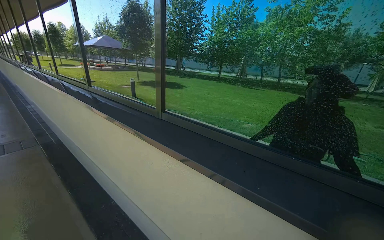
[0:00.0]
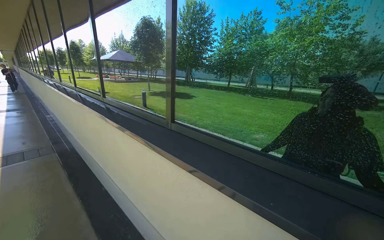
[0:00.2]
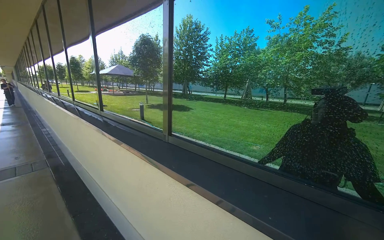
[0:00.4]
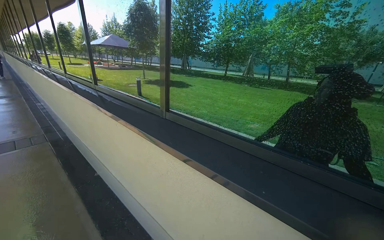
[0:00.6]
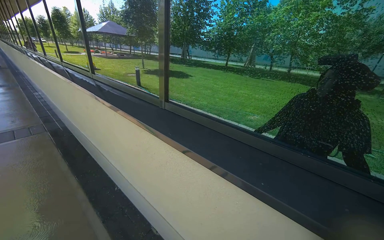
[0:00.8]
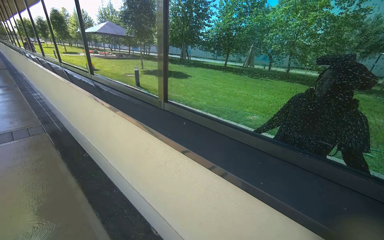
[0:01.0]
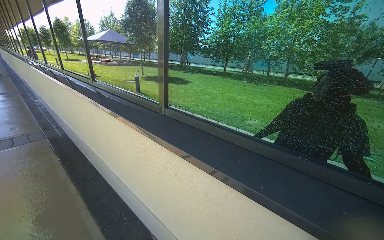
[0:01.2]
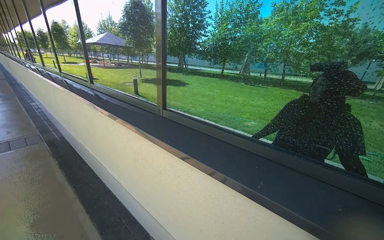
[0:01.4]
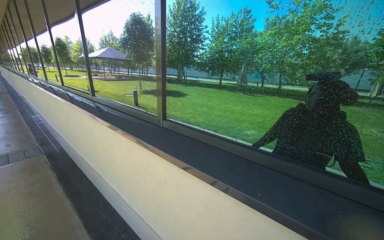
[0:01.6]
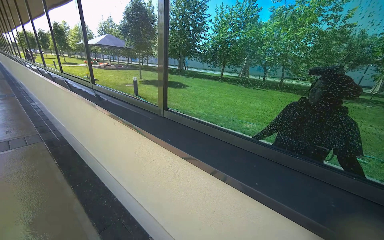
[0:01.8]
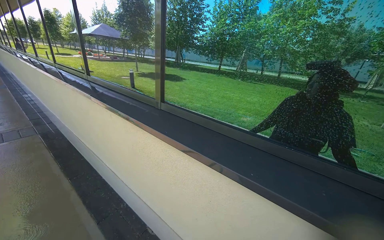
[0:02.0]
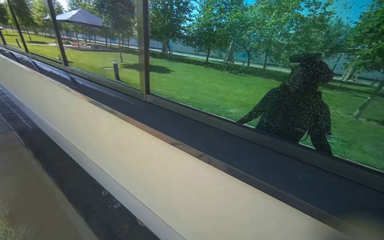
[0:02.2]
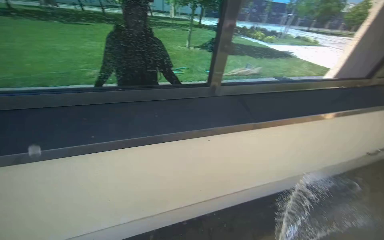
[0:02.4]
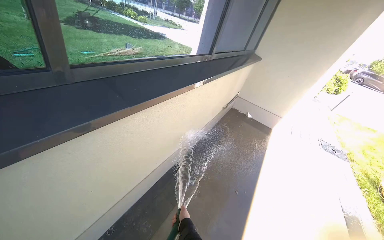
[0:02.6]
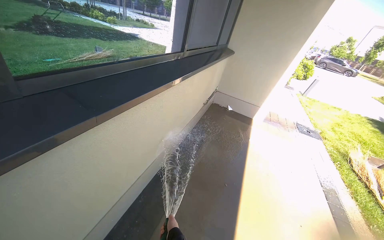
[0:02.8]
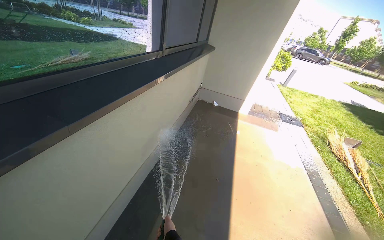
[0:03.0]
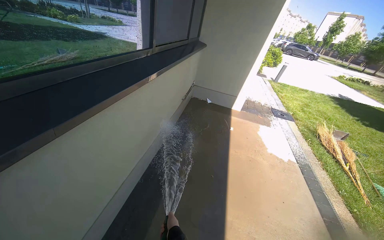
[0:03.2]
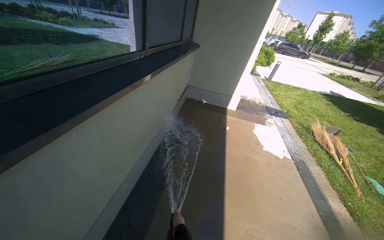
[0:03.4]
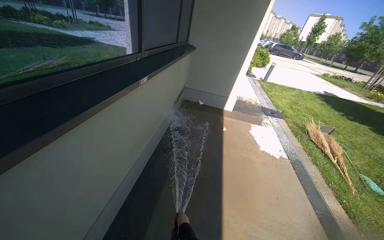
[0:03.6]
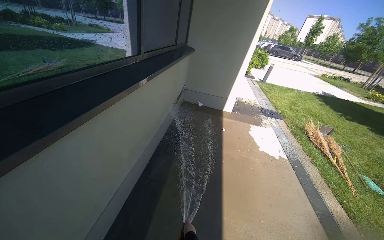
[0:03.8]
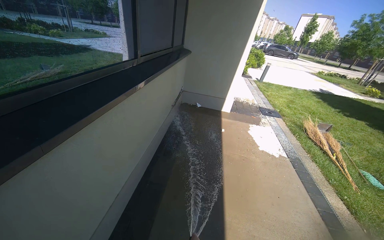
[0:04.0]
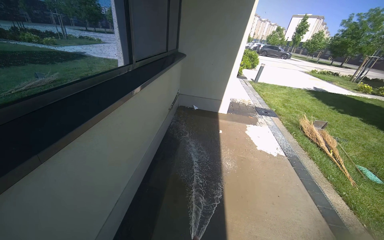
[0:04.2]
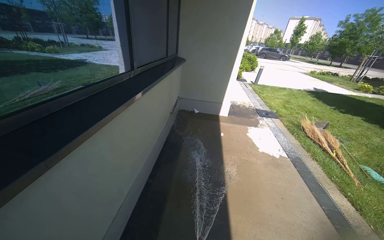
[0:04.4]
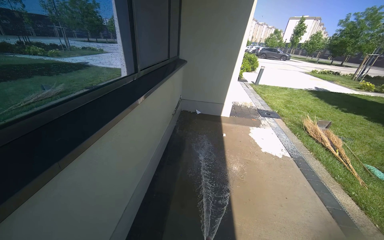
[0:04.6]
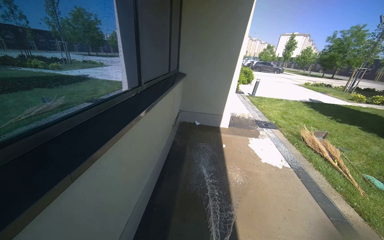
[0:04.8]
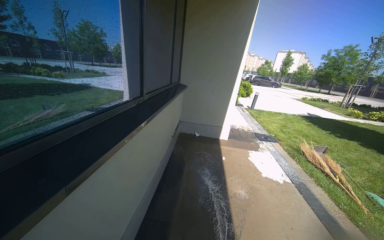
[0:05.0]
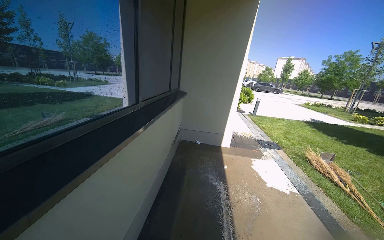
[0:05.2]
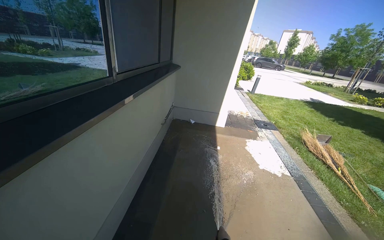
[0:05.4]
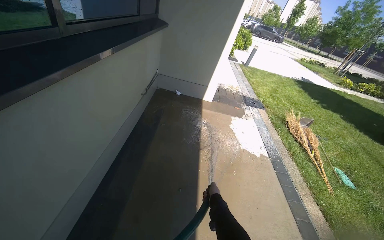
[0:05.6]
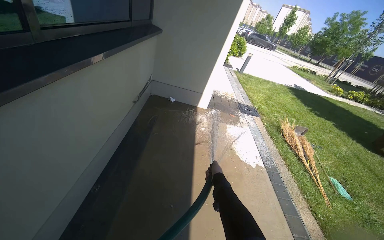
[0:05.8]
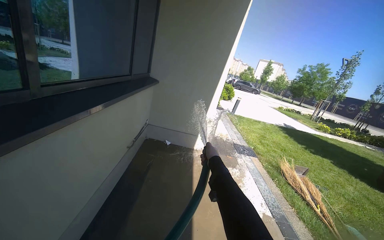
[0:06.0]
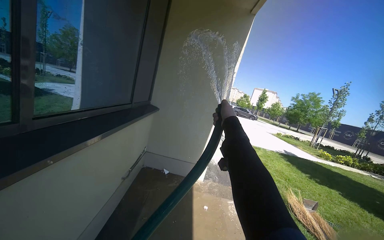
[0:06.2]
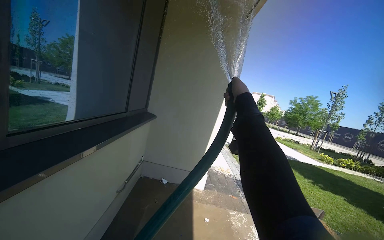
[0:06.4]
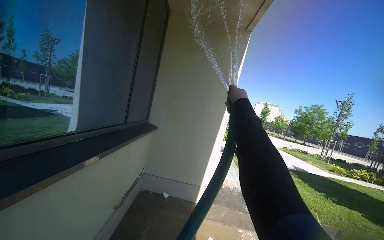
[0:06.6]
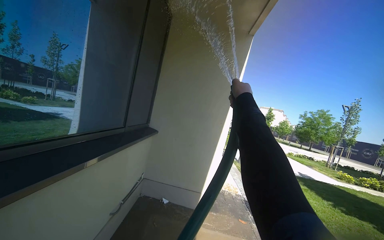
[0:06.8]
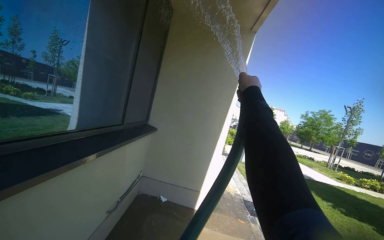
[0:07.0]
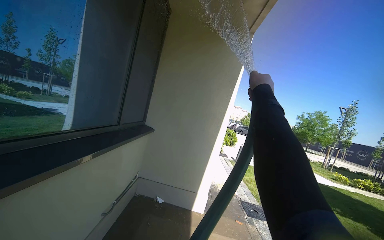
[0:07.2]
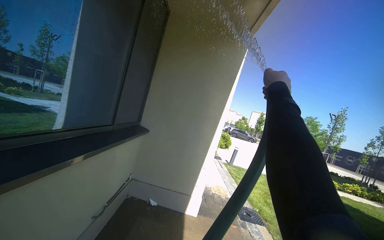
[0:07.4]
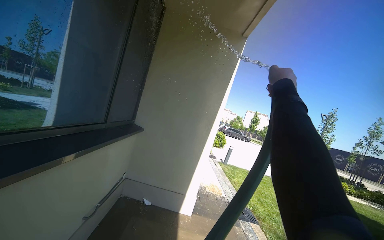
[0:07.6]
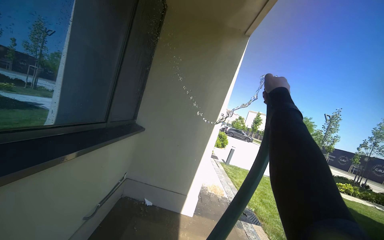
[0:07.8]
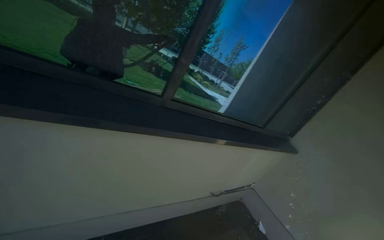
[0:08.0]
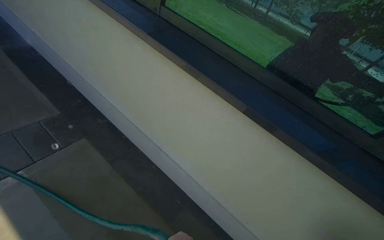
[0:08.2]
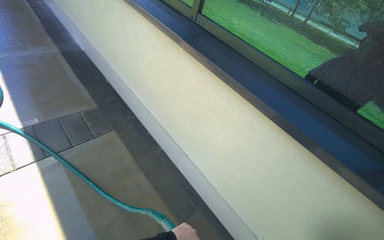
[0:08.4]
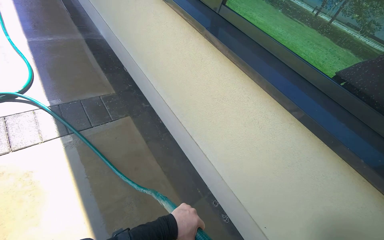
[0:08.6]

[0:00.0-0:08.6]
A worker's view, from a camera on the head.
Job: wiping surfaces.
The whole recording: Spraying water on sidewalk. The worker sprays water onto the sidewalk with a hose.
0:04.4 to 0:05.8: The head travels about 60 cm.
0:05.8 to 0:07.2: The camera pitches upward, by roughly 30 degrees.
0:07.2 to 0:08.6: The head turns to the left by approximately 50 degrees.

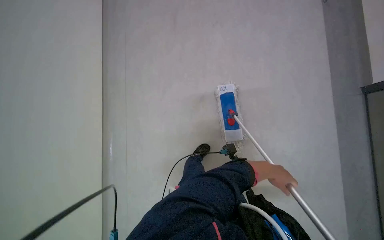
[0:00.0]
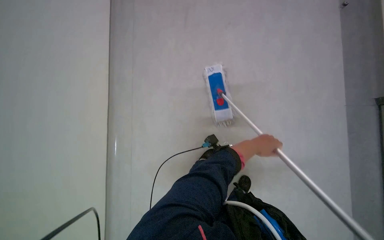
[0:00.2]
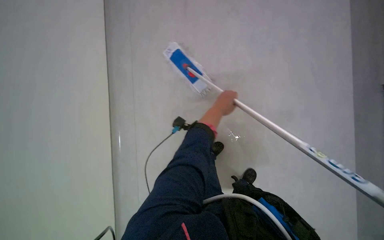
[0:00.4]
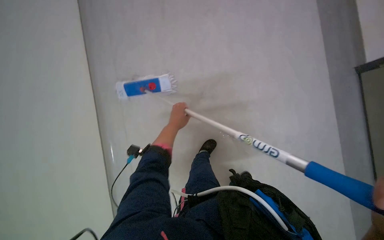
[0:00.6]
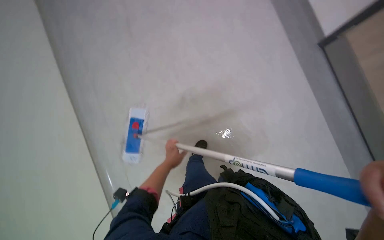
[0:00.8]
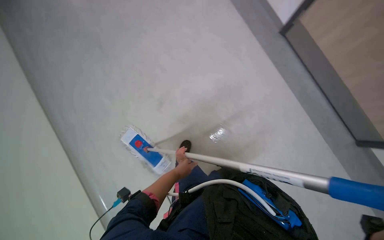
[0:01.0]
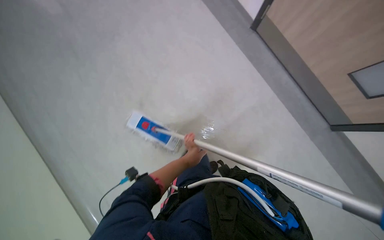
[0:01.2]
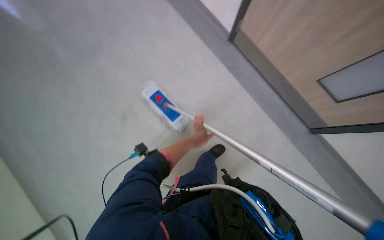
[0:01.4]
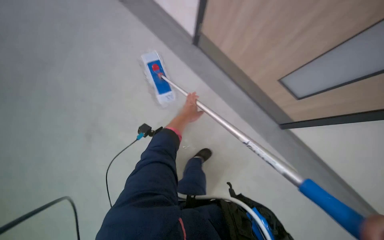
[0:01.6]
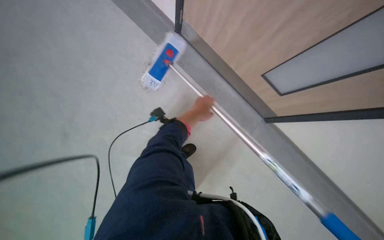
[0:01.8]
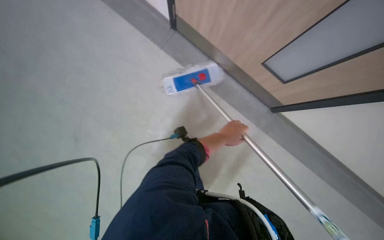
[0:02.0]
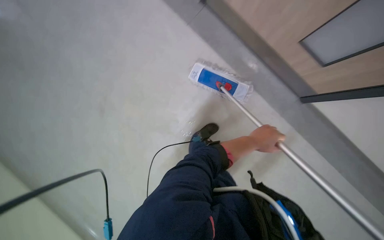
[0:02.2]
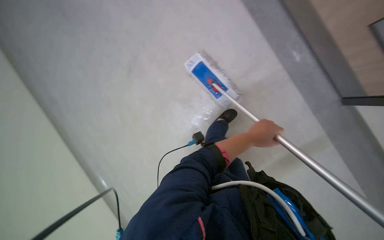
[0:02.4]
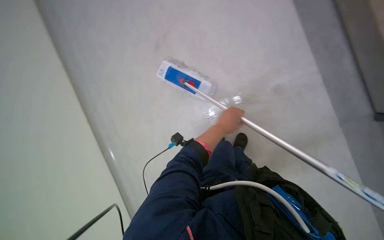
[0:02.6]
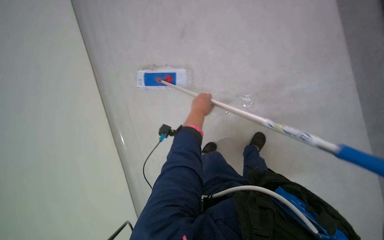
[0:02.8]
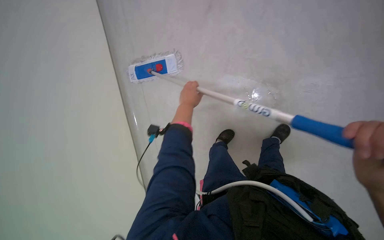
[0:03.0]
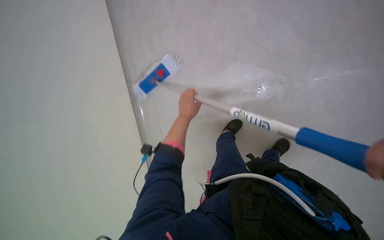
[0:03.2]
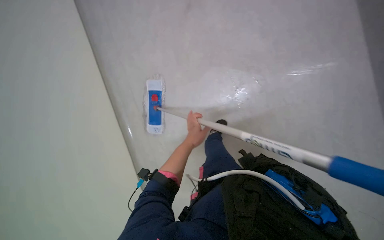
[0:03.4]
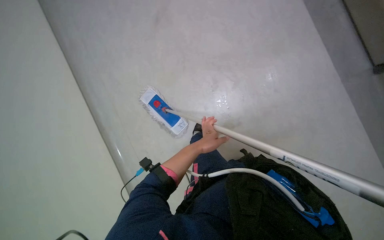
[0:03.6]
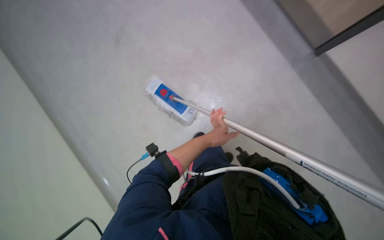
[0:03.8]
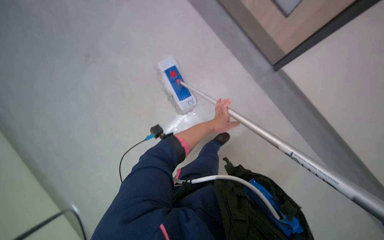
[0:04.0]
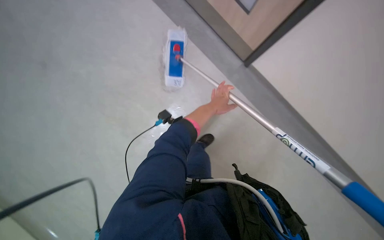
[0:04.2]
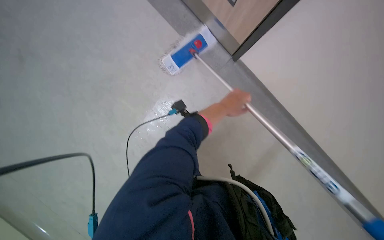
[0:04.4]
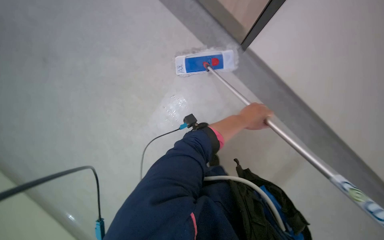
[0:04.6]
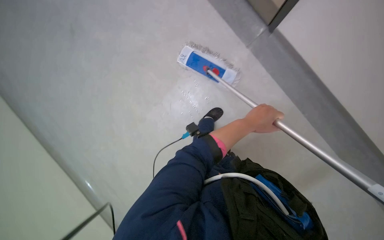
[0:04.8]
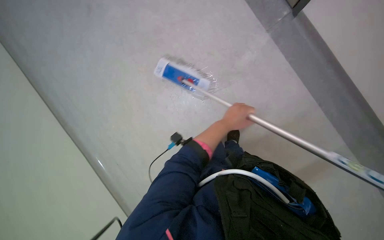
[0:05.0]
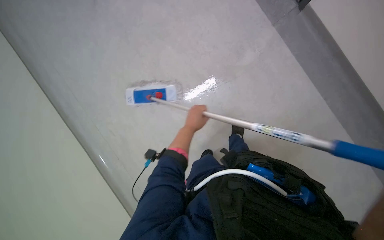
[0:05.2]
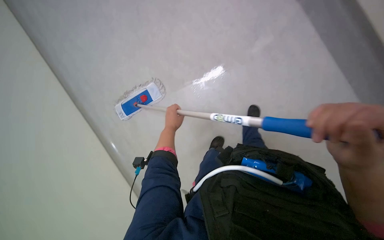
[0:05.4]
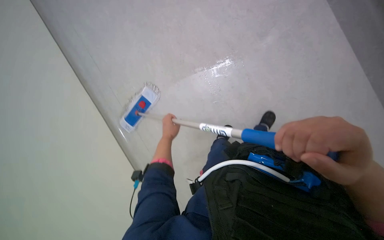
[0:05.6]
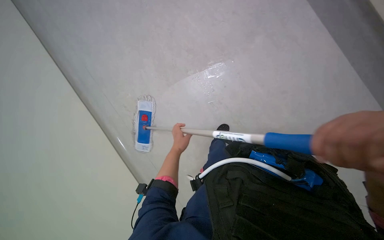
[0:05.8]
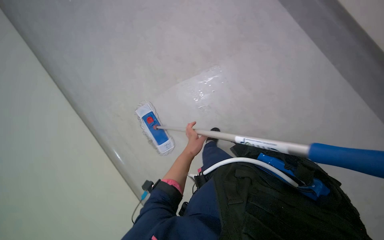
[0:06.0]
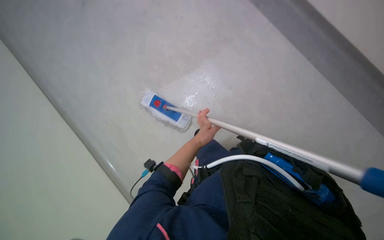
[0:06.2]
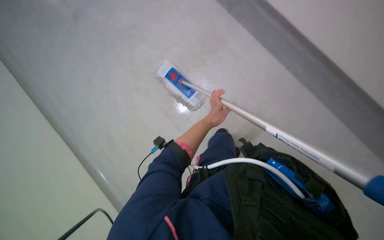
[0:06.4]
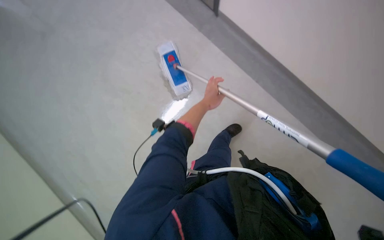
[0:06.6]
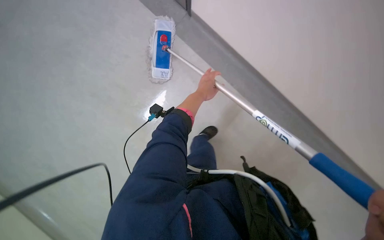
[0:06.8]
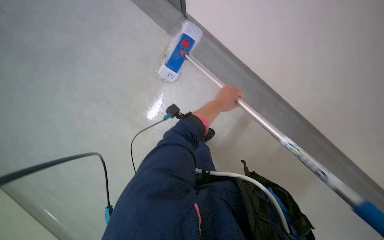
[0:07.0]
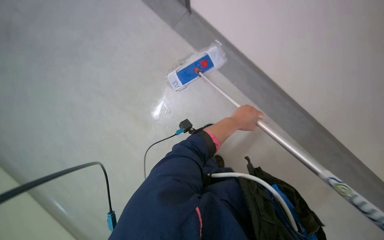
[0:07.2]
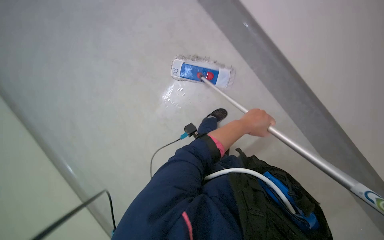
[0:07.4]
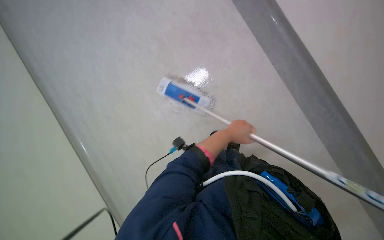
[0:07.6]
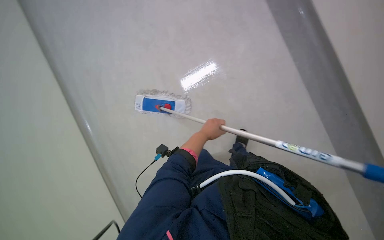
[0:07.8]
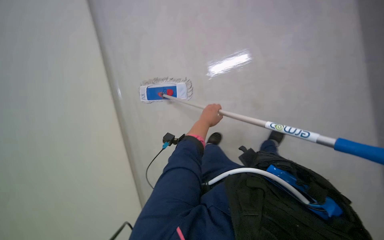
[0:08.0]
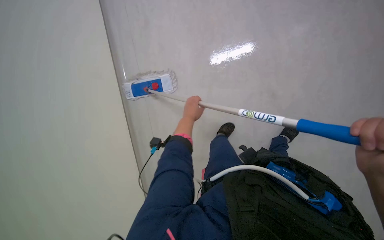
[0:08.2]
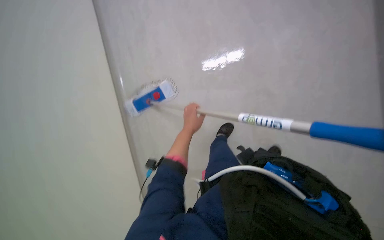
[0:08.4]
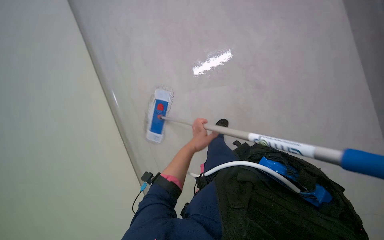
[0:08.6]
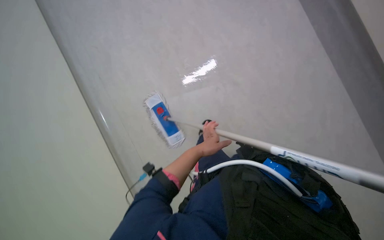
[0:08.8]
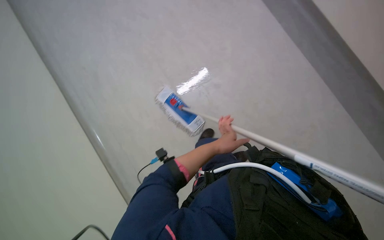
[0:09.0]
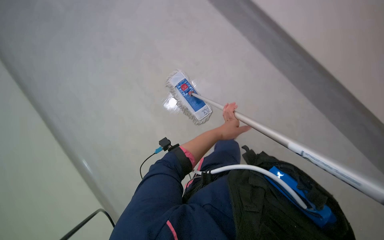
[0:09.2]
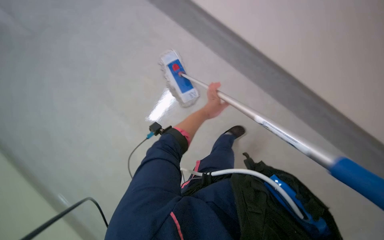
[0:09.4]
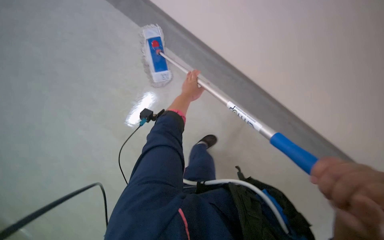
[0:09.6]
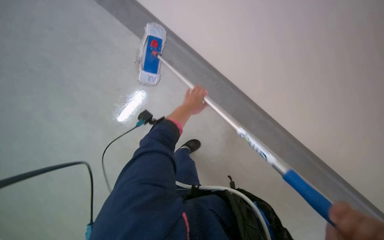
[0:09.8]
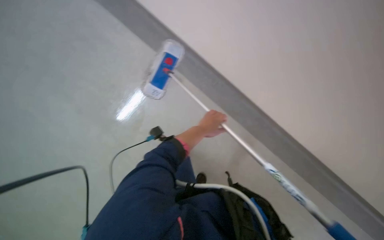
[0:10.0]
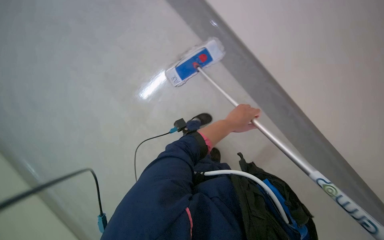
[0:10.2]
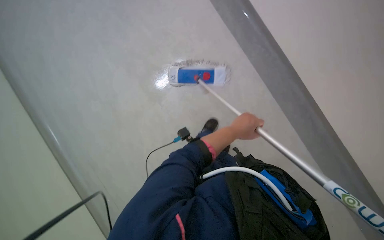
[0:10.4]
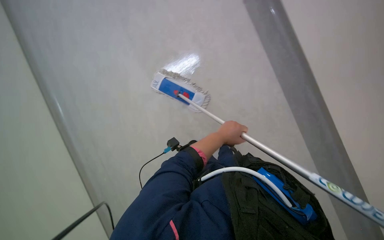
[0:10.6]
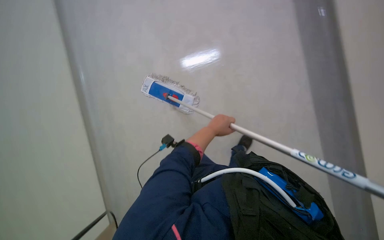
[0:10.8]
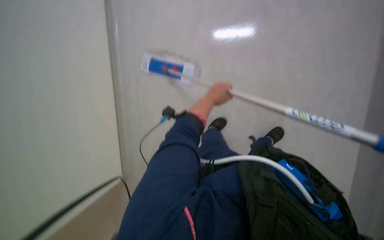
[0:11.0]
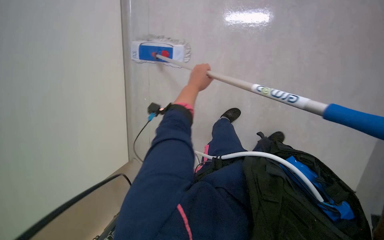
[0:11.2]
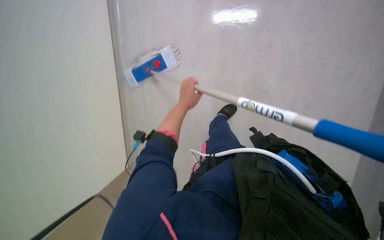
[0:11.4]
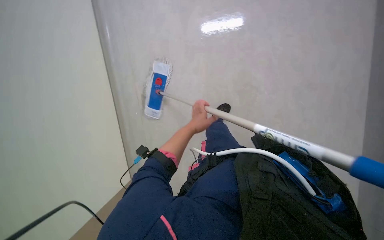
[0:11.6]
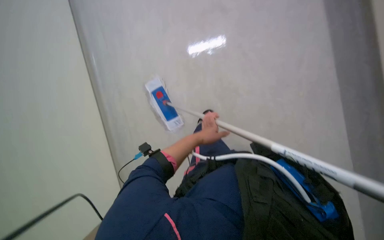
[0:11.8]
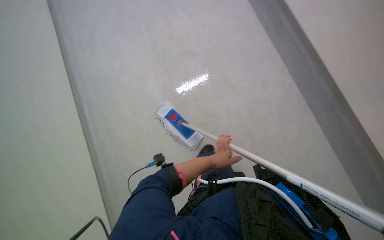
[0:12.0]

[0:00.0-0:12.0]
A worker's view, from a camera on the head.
Job: mopping floor.
The whole recording: Mopping floor with flat mop. The worker mops the floor using a flat mop.
0:01.6 to 0:03.0: The camera pitches downward, by roughly 25 degrees. Everything in view rotates some 30 degrees counterclockwise.
0:03.0 to 0:04.4: The camera pitches downward, by about 25 degrees.
0:04.4 to 0:06.0: The scene turns about 30 degrees counterclockwise in the picture. The left hand travels down the picture and farther from the camera by some 15 cm.
0:07.6 to 0:09.0: The left hand heads down the picture, covering roughly 10 cm, and reaches approximately 5 cm to the left, then returns.
0:10.4 to 0:12.0: The camera is aimed about 15 degrees further to the right.
